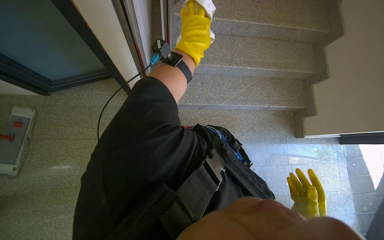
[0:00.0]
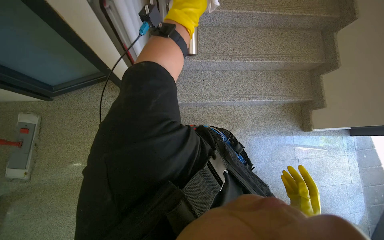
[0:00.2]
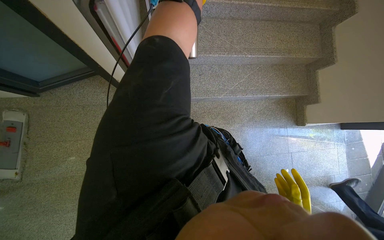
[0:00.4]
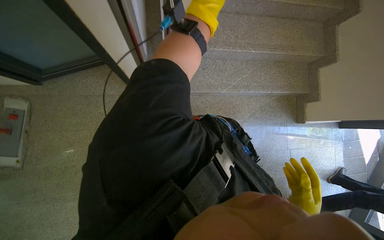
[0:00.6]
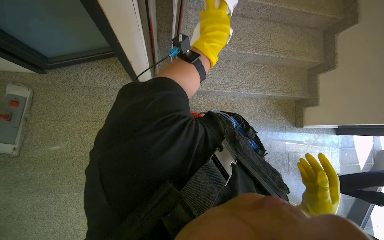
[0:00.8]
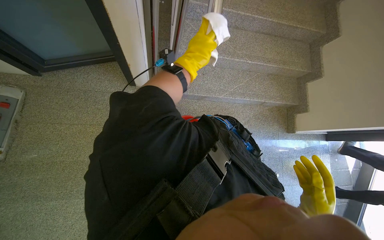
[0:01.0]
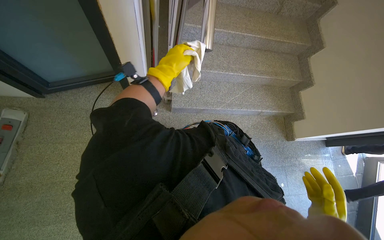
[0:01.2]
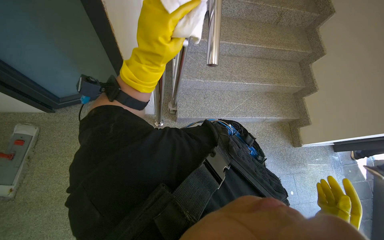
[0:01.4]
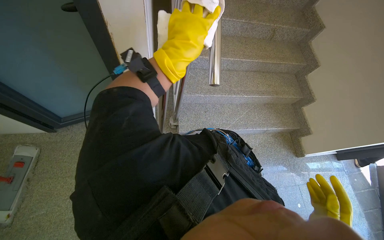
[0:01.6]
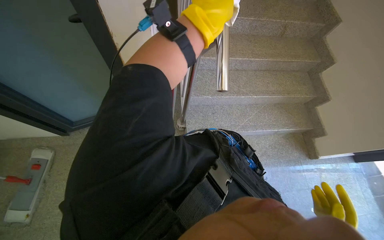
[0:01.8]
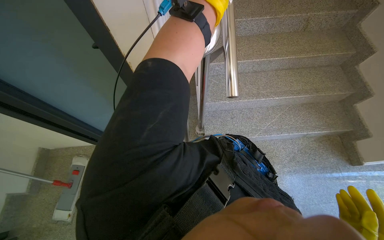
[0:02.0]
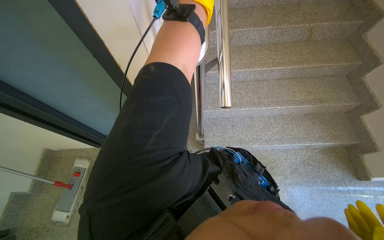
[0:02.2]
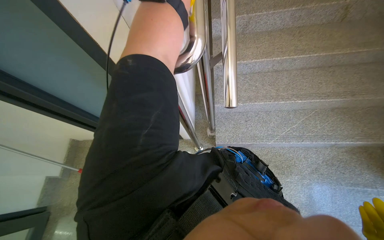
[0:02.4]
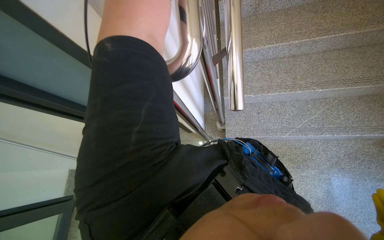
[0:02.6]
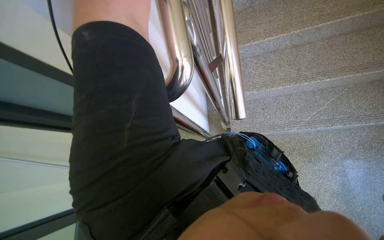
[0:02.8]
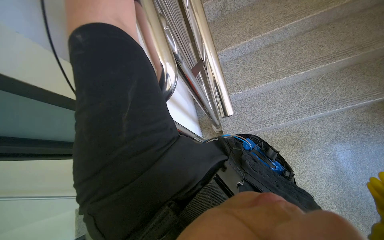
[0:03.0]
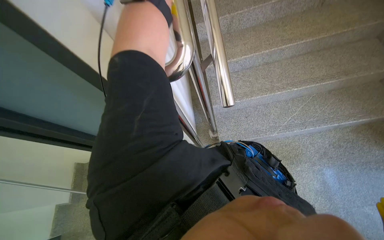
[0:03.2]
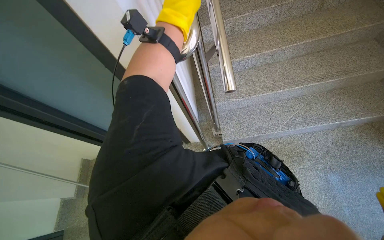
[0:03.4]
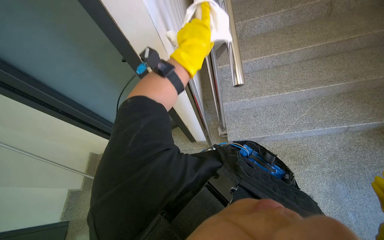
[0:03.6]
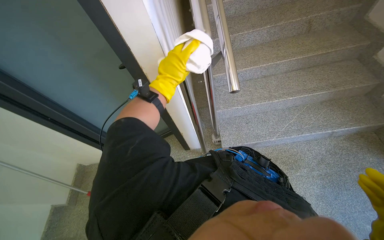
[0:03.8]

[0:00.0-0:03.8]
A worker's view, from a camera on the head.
Job: wiping surfaces.
The whole recording: Wiping staircase handrail. The worker wipes the staircase handrail with a white cloth.
0:00.0 to 0:01.2: The left hand goes roughly 15 cm to the left.
0:01.2 to 0:02.6: The view swings approximately 30 degrees to the left.
0:02.6 to 0:03.8: The view tilts some 15 degrees upward.

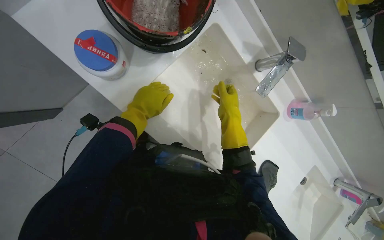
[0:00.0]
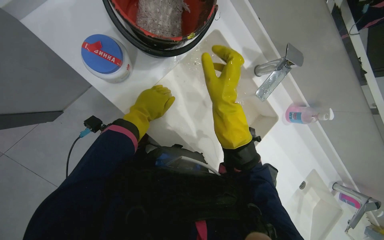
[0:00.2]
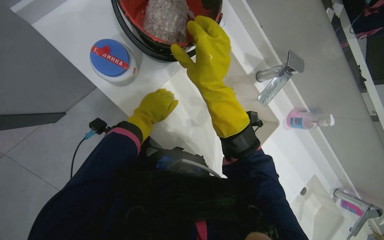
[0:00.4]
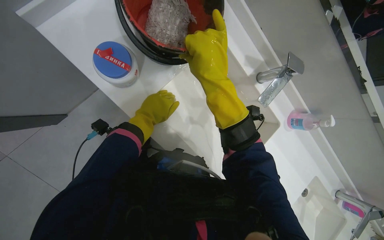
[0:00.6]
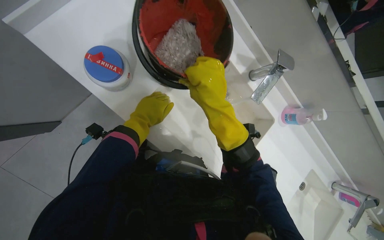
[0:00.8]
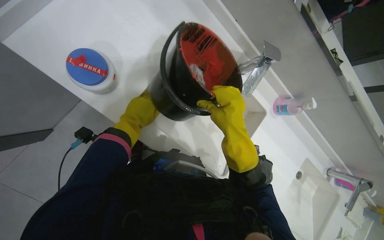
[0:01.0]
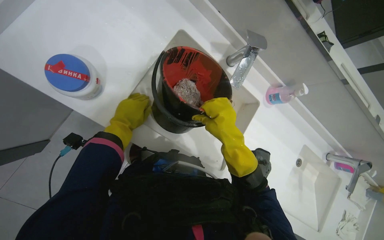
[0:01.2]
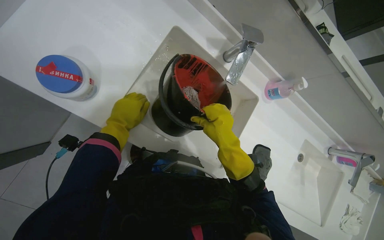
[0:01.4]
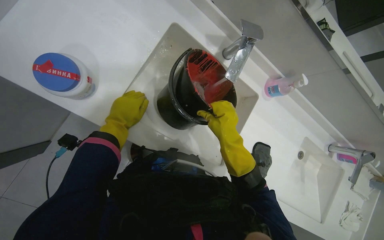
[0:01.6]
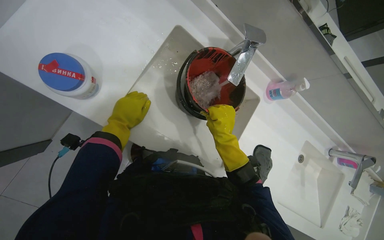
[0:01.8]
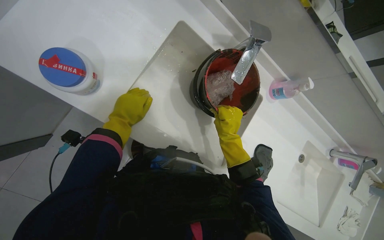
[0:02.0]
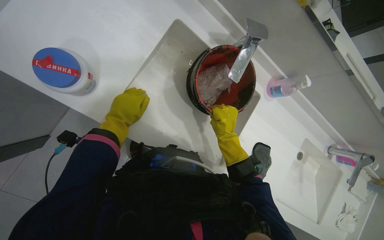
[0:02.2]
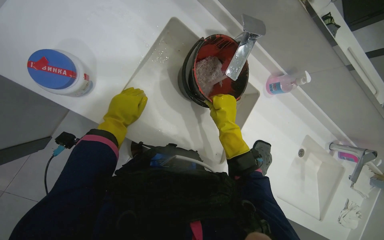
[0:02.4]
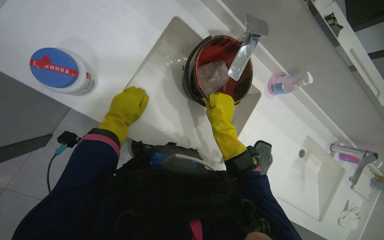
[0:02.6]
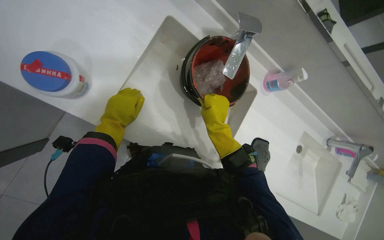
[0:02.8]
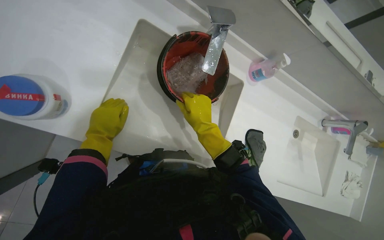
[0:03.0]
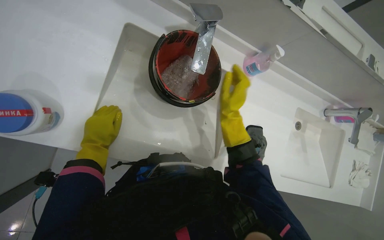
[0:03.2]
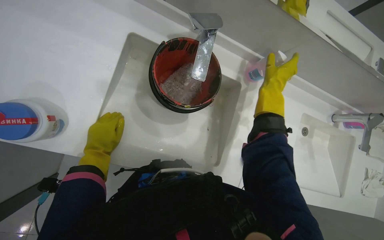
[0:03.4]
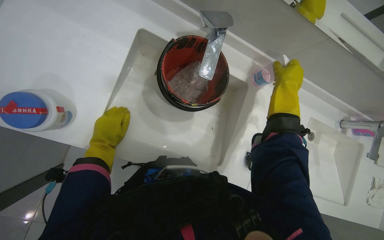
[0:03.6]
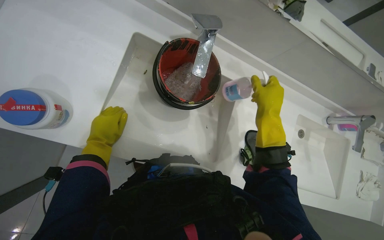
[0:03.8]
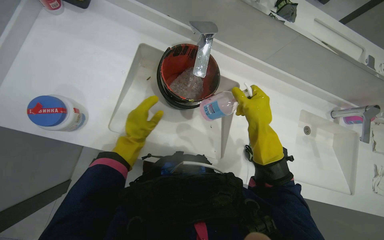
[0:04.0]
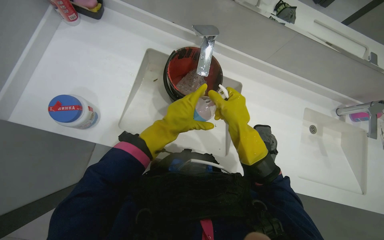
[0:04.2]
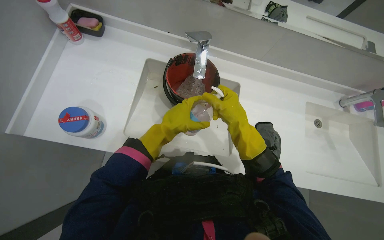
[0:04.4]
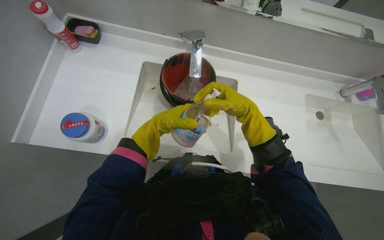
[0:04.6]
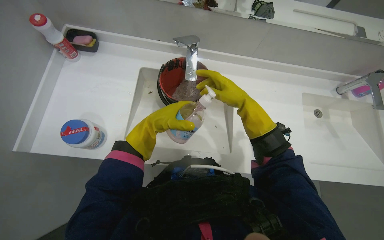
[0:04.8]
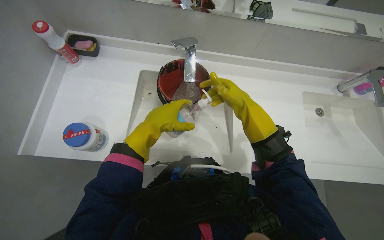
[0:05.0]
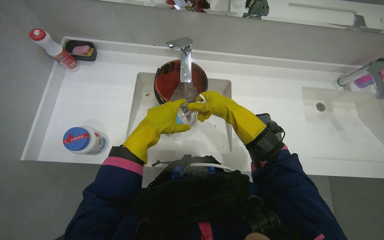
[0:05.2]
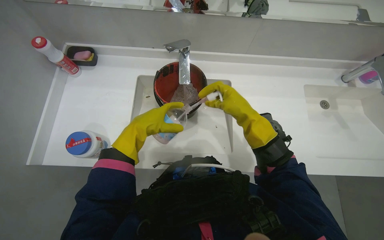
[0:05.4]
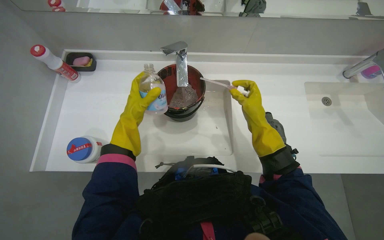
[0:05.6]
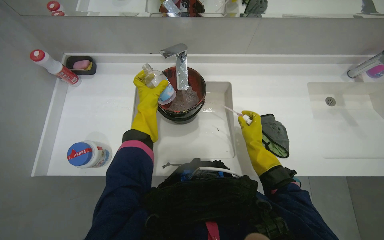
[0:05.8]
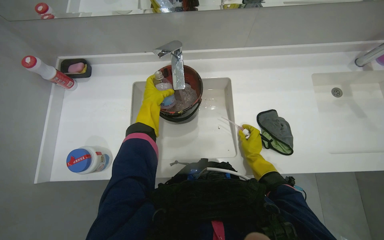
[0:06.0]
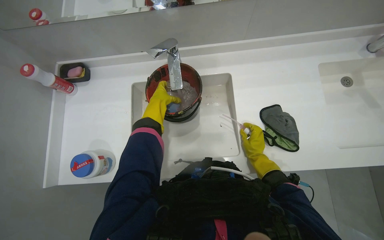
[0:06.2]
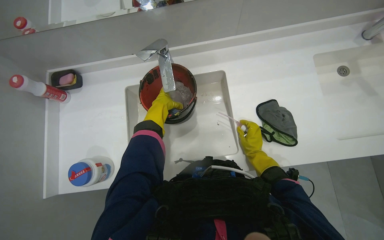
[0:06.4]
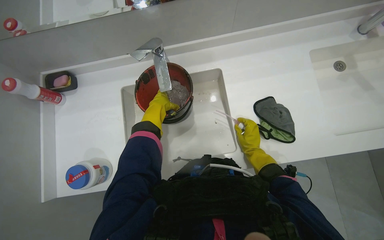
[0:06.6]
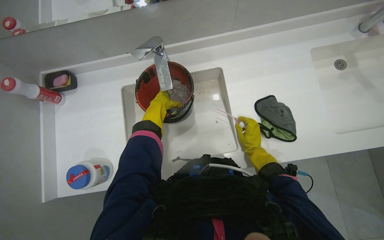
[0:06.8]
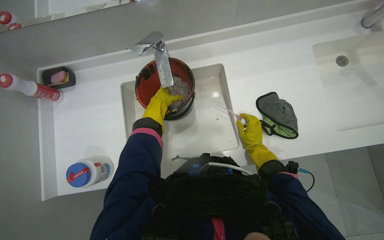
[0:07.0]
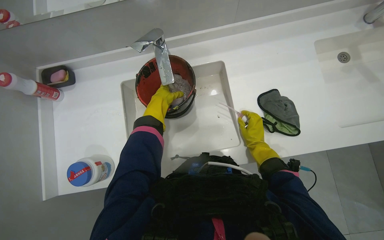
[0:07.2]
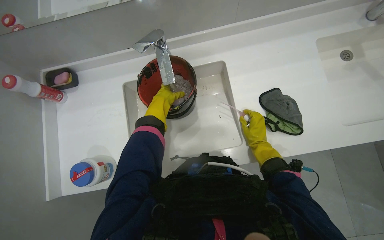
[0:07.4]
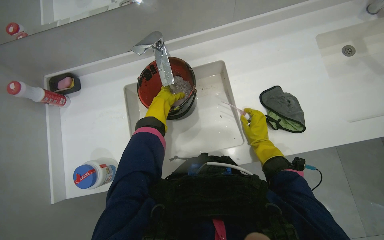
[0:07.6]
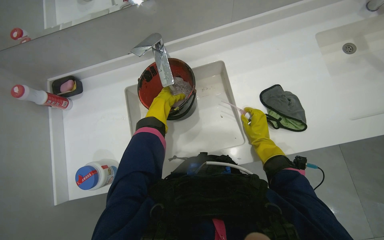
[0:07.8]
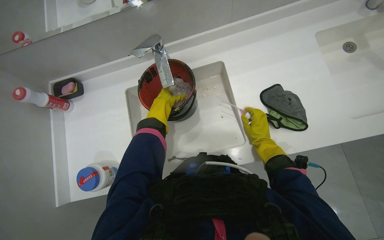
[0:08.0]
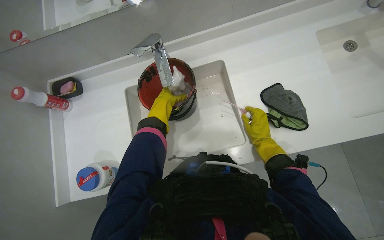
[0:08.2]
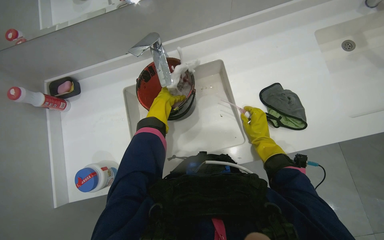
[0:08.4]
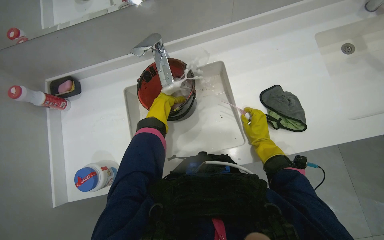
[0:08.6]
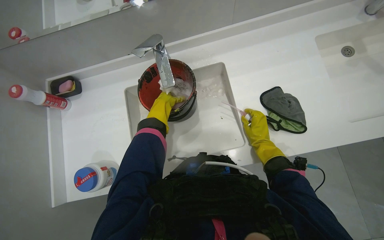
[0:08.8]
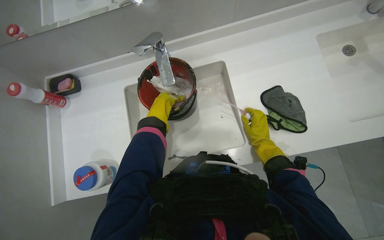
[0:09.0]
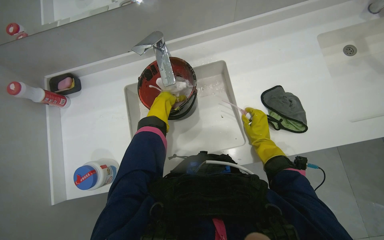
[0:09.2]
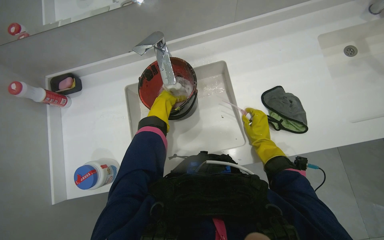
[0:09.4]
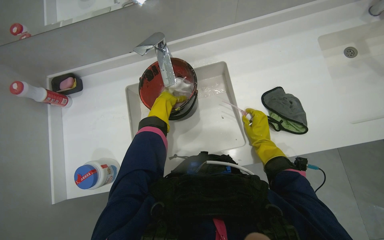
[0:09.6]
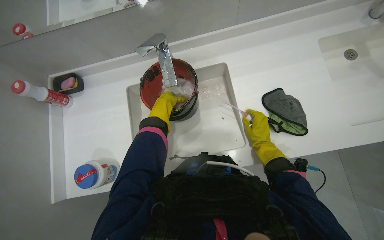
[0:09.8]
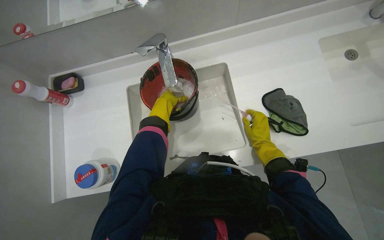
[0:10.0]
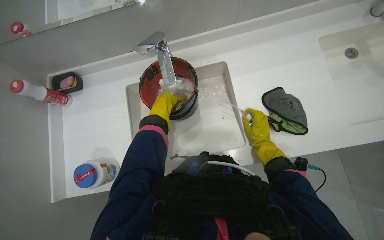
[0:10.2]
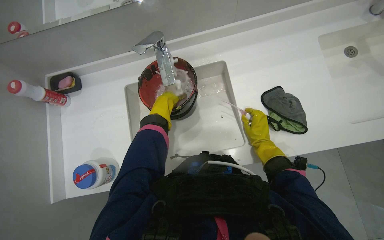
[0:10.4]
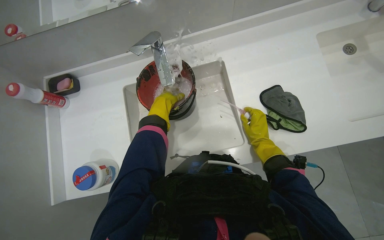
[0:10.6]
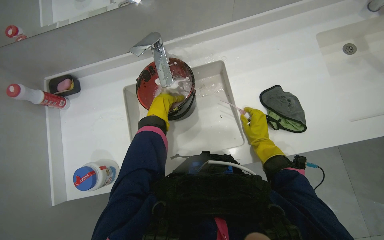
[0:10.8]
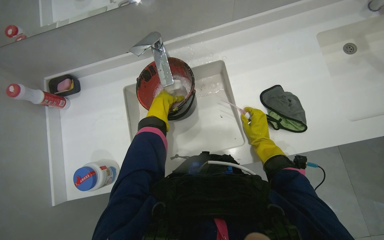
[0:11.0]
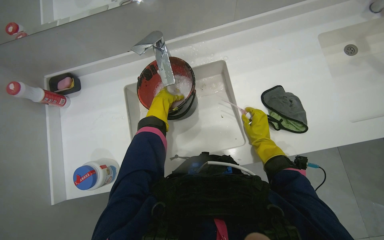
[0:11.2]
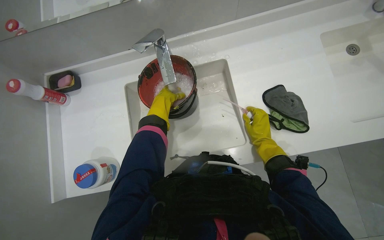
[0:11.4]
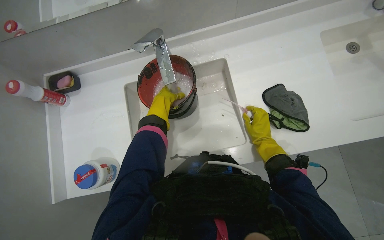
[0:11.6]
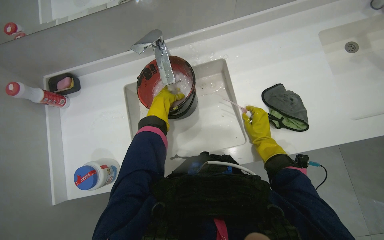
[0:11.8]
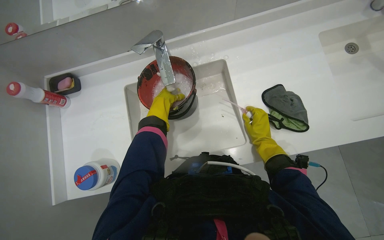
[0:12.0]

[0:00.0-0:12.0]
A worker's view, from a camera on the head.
Job: preparing cleaning supplies.
The whole recording: Preparing cleaning solution in bucket. The worker fills a bucket with water and adds cleaning solution.
0:00.0 to 0:01.6: The right hand travels down the picture by about 10 cm.
0:03.0 to 0:04.4: The left hand is displaced to the right by about 20 cm, while the right hand moves nearer to the camera and to the right, some 15 cm.
0:04.4 to 0:06.0: The left hand travels up the picture and farther from the camera by roughly 15 cm, while the right hand travels farther from the camera, down the picture and to the right by some 30 cm.
0:06.0 to 0:07.6: The hands work in one place, with small movements.
0:07.6 to 0:12.0: The hands stay close to where they were, moving slightly.

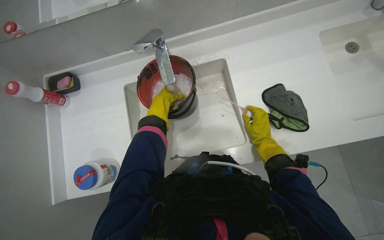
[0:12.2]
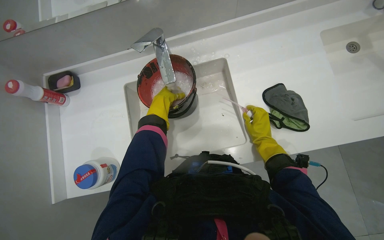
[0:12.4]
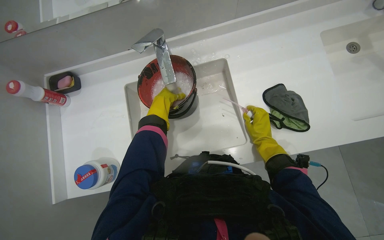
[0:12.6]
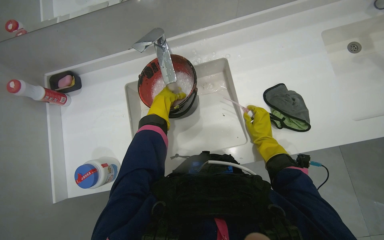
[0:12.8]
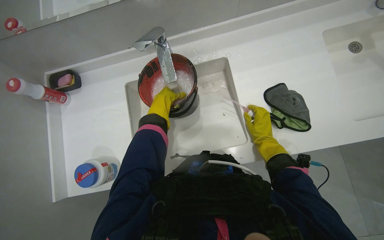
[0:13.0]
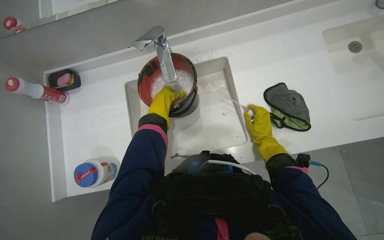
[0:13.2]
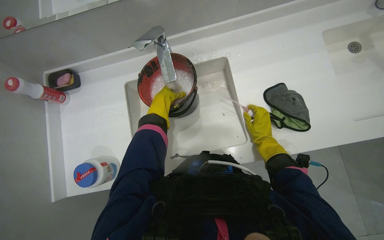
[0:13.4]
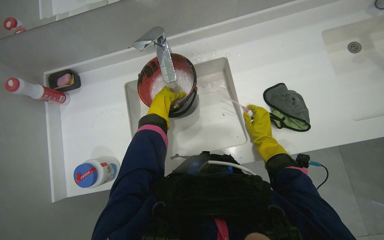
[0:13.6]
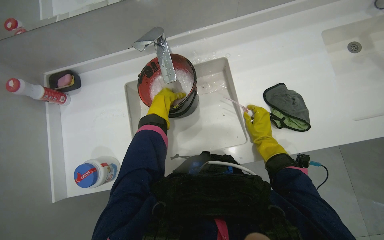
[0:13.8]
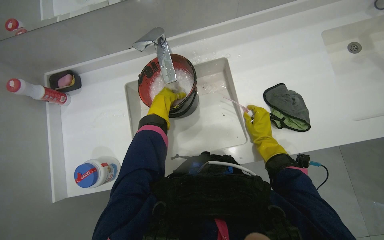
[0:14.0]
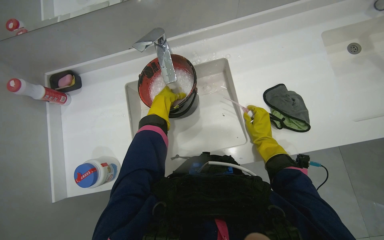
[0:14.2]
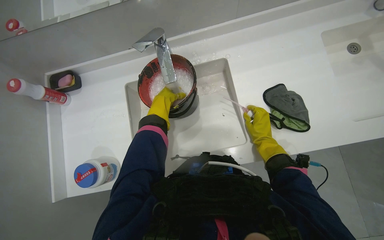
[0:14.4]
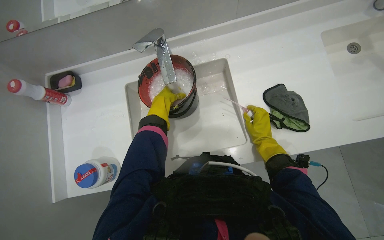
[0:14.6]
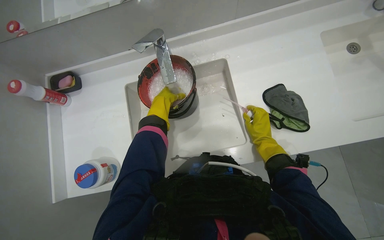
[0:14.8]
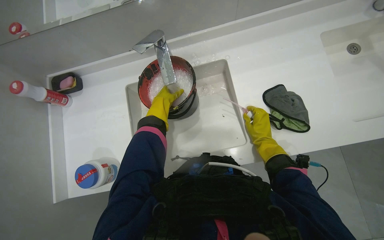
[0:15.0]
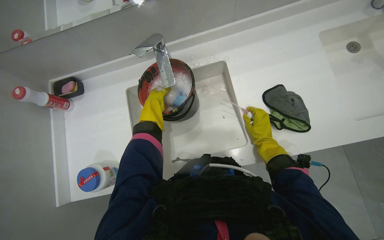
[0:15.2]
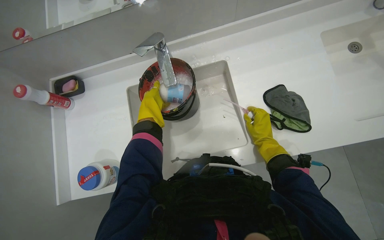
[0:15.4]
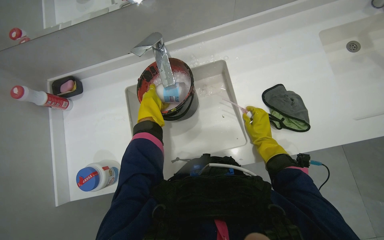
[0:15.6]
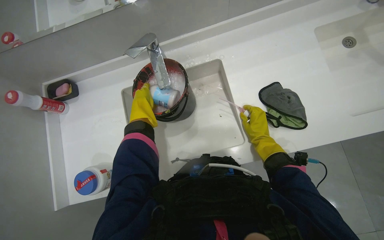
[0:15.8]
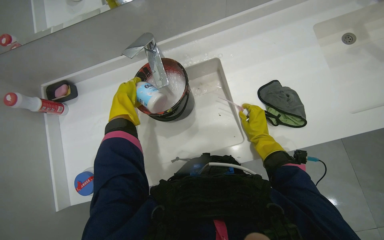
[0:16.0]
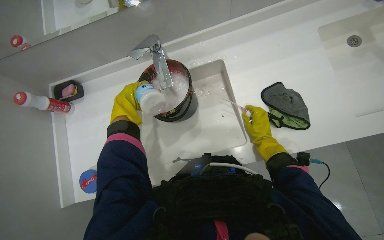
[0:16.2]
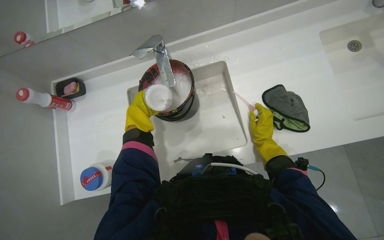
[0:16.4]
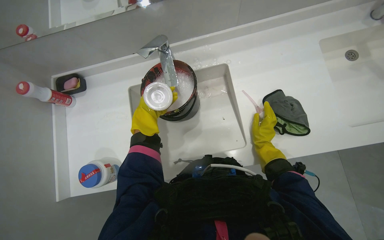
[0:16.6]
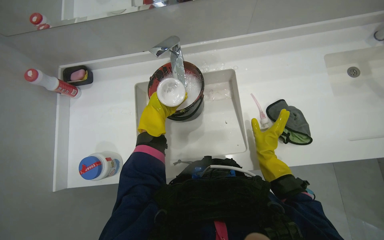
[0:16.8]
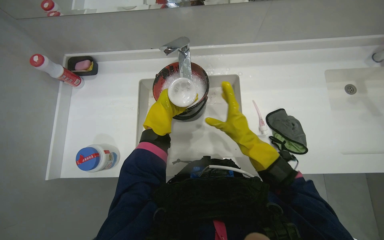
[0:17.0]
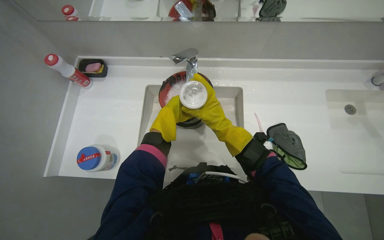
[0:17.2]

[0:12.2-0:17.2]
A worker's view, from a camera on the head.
Job: preparing cleaning supplies.
The whole recording: Preparing cleaning solution in bucket. The worker fills a bucket with water and adds cleaning solution.
0:12.2 to 0:13.8: The hands stay close to where they were, moving slightly.
0:15.6 to 0:17.2: The right hand travels to the left and nearer to the camera by roughly 25 cm.
